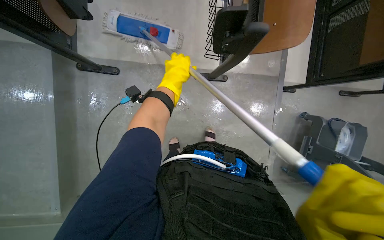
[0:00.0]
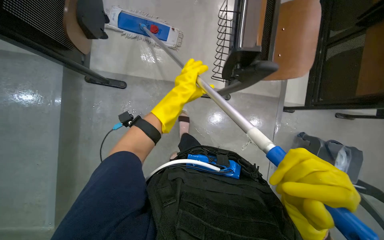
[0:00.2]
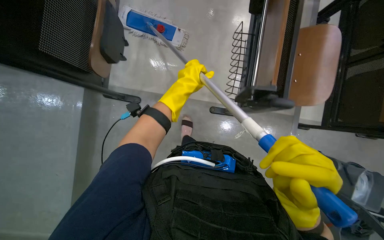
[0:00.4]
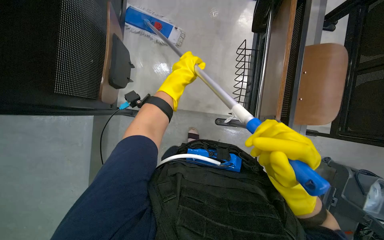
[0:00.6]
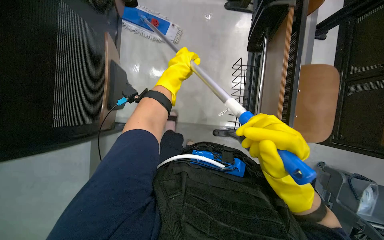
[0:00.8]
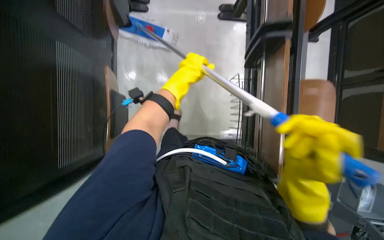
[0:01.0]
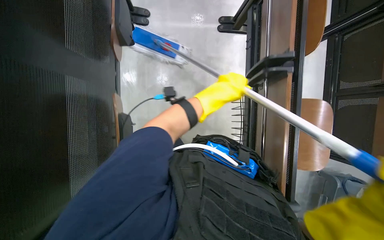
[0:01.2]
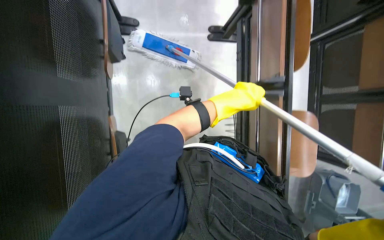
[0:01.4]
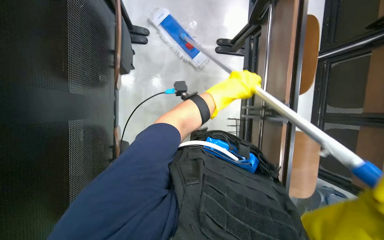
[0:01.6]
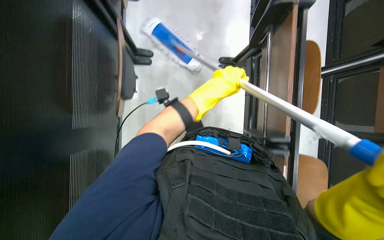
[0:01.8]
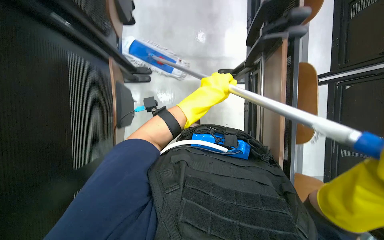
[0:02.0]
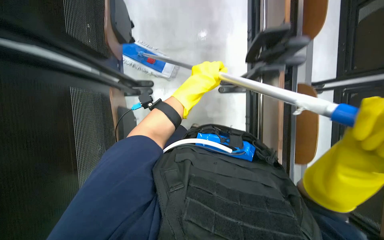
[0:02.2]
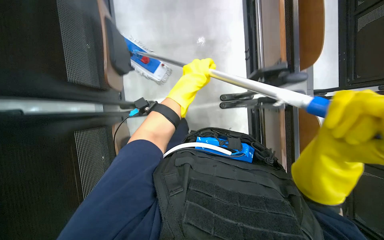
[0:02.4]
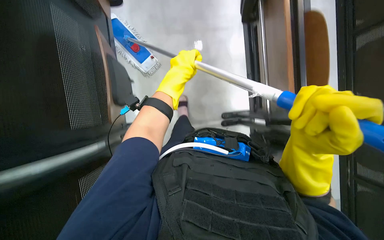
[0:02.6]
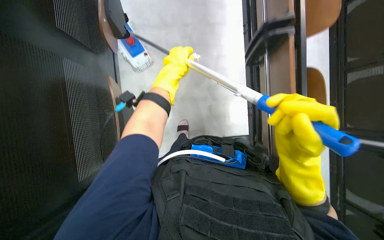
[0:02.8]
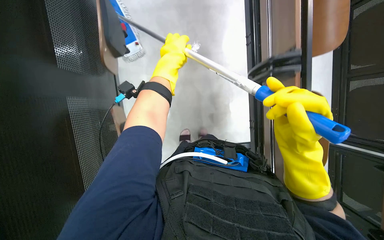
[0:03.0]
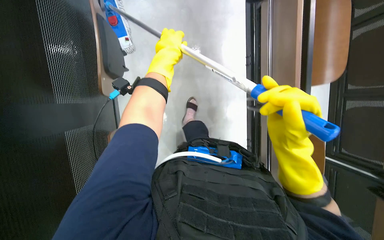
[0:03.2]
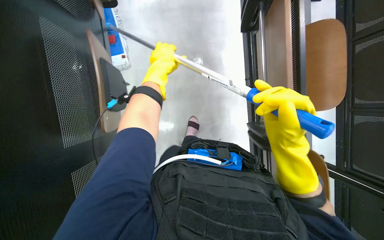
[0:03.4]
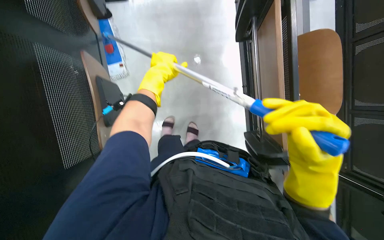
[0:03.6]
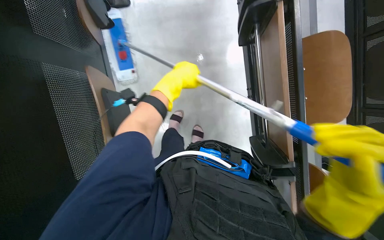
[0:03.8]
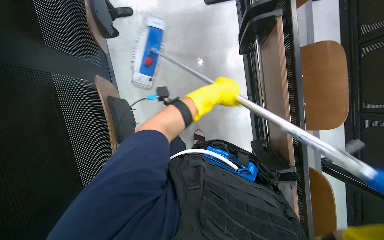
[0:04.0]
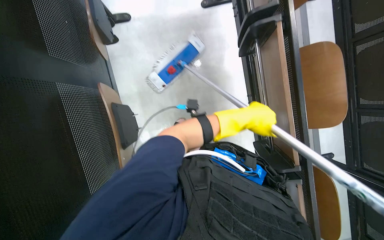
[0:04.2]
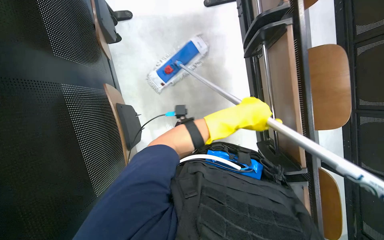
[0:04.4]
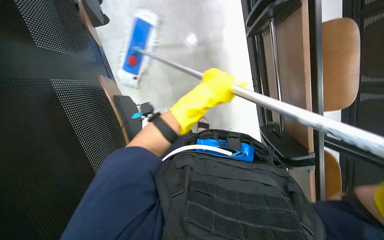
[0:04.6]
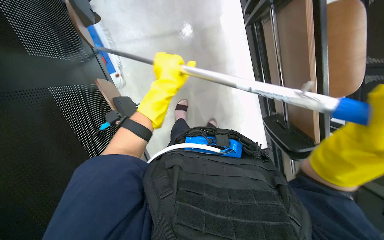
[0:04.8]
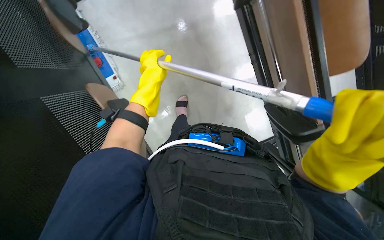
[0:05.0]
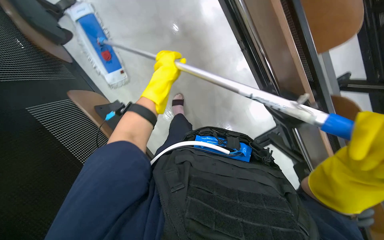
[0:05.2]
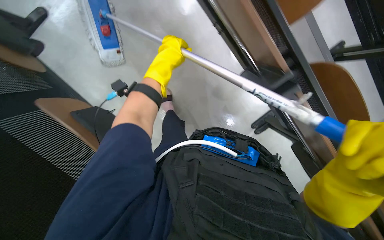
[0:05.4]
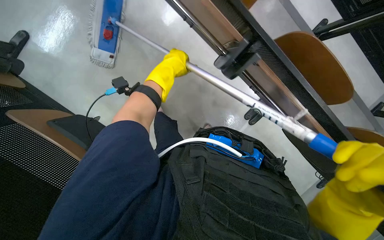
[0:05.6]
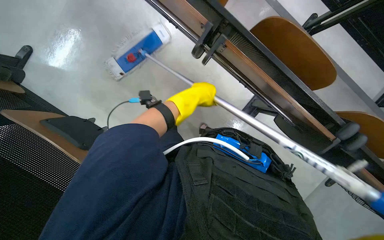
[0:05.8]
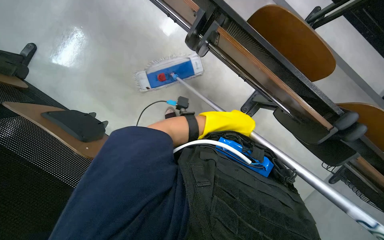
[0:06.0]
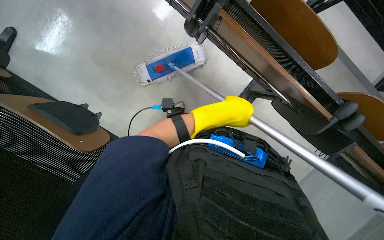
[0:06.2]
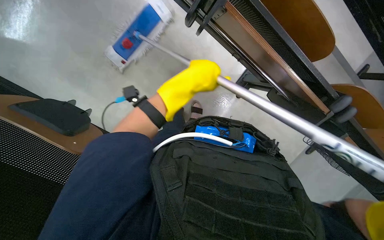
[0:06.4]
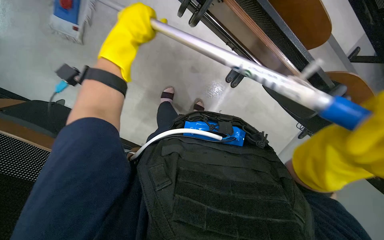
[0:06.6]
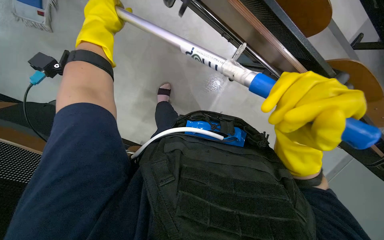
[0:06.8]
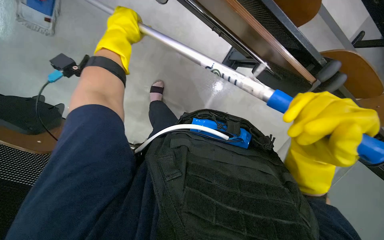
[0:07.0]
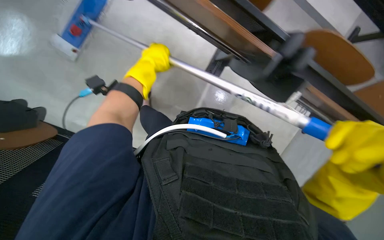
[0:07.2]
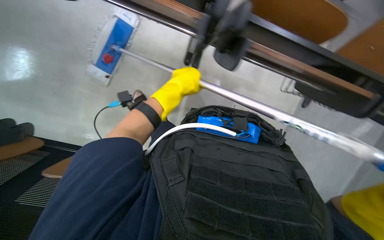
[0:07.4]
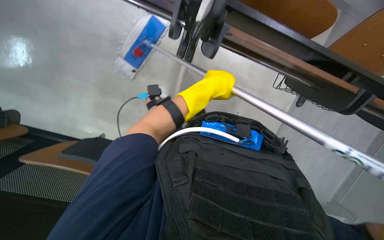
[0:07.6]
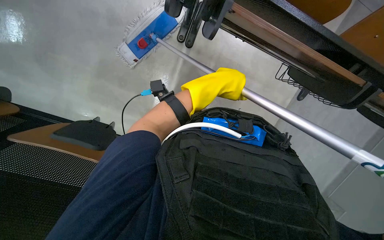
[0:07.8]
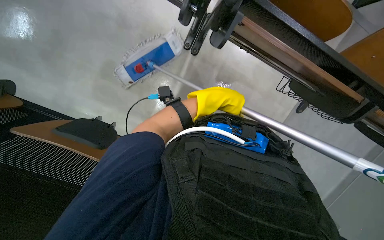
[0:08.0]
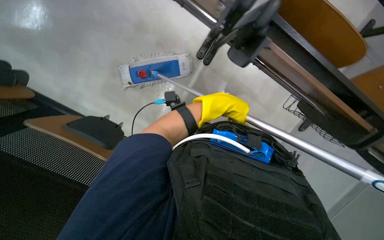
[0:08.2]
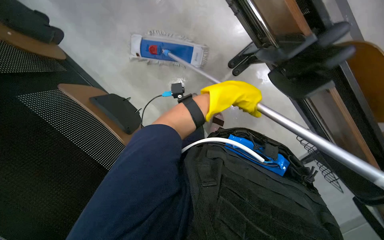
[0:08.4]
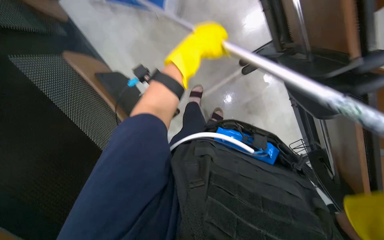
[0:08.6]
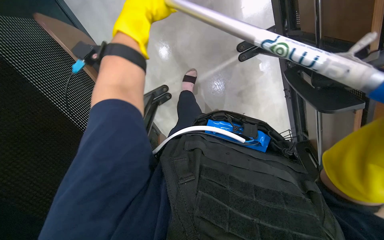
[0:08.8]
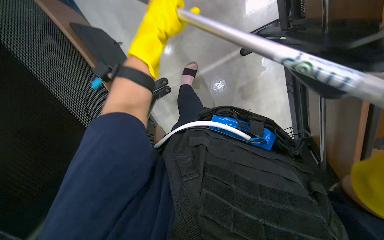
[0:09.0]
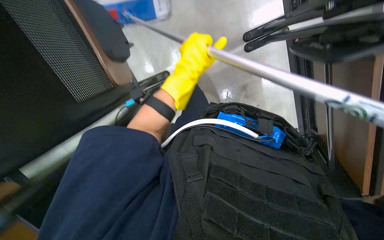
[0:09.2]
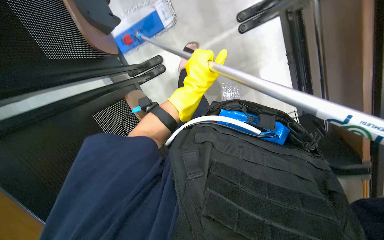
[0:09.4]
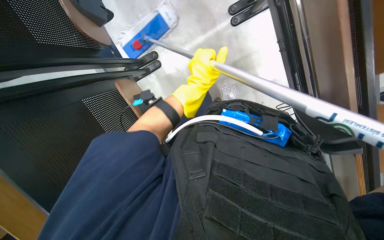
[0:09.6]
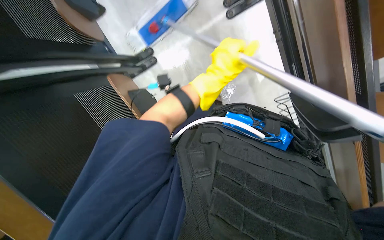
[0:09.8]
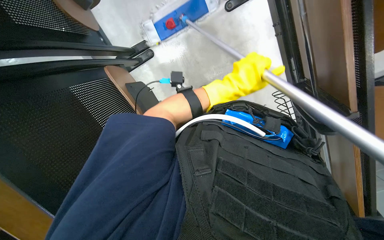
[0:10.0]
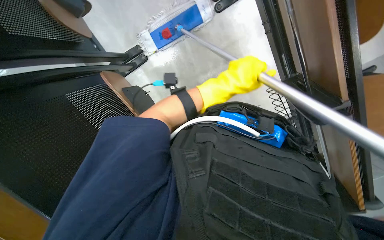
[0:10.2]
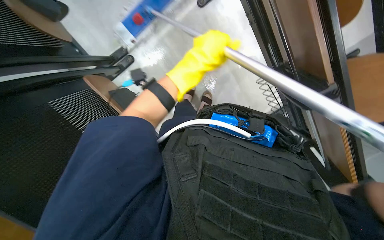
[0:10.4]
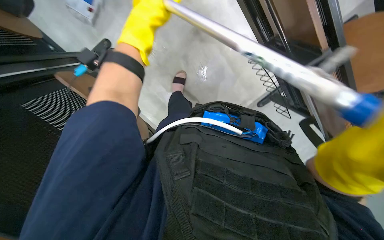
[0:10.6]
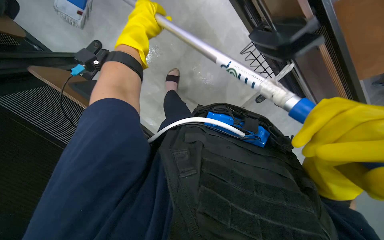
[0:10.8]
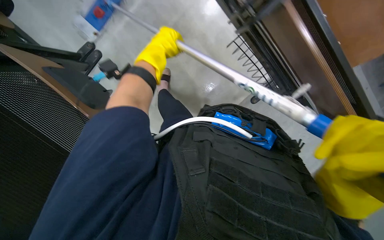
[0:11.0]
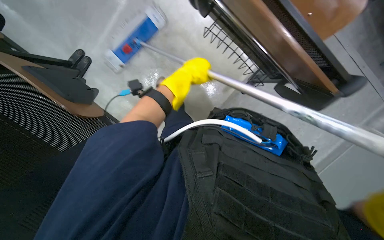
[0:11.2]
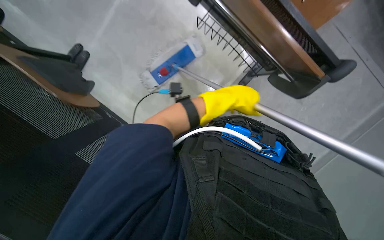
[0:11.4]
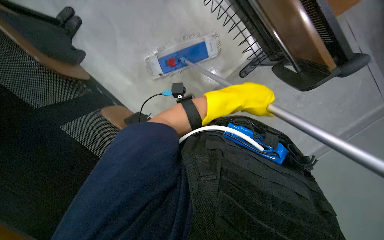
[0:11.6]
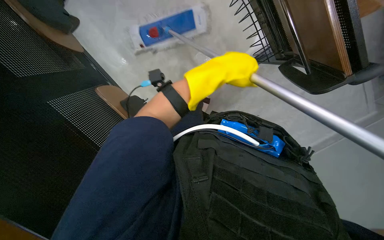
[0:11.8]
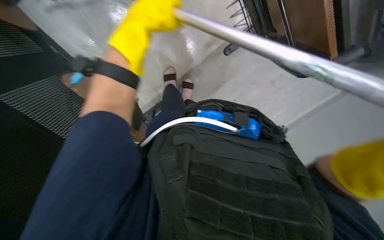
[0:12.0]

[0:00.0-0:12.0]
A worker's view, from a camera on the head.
Job: mopping floor.
The whole recording: Mopping floor with flat mop. The worker mops the floor with a flat mop, periodically cleaning the mop head in a bucket.
0:00.0 to 0:01.6: The left hand travels to the right by approximately 10 cm.
0:01.6 to 0:03.0: The view tips upward by approximately 15 degrees. The left hand travels up the picture and to the left by about 30 cm.
0:03.0 to 0:04.4: The view tilts approximately 15 degrees upward. The left hand travels to the right by approximately 20 cm.
0:04.4 to 0:06.0: The left hand moves about 20 cm to the left and comes back.
0:07.6 to 0:09.0: The left hand moves to the left and up the picture, about 15 cm.
0:09.0 to 0:10.4: The left hand heads to the right, covering approximately 10 cm.
0:10.4 to 0:12.0: The view tips downward by about 15 degrees. The left hand goes left and right, about 25 cm each way, reversing 2 times.

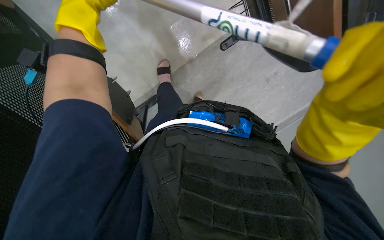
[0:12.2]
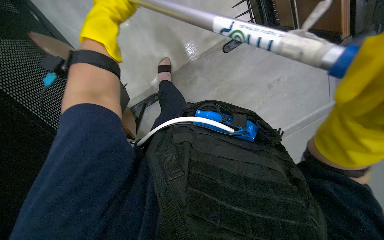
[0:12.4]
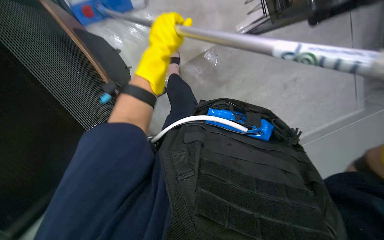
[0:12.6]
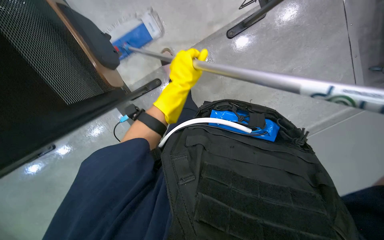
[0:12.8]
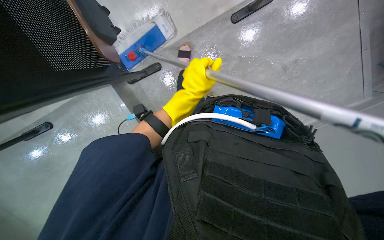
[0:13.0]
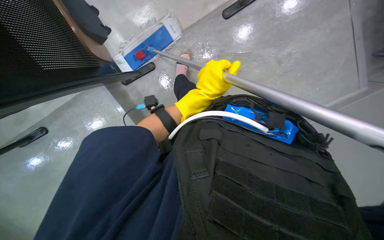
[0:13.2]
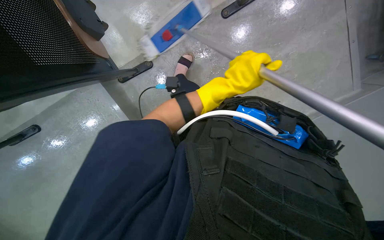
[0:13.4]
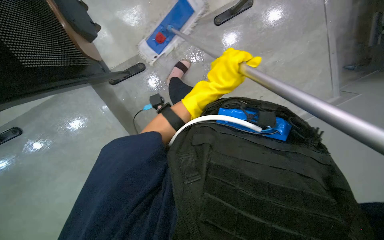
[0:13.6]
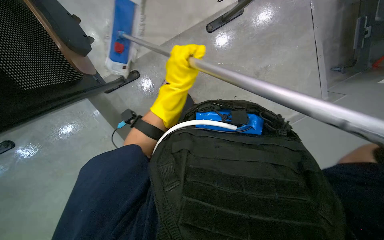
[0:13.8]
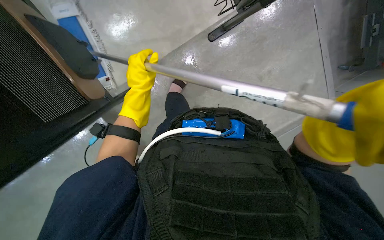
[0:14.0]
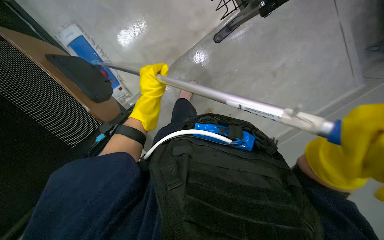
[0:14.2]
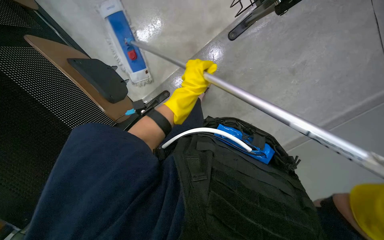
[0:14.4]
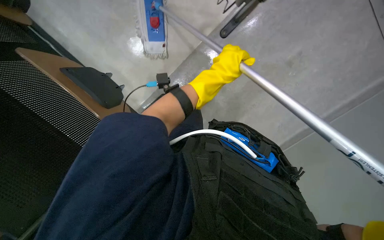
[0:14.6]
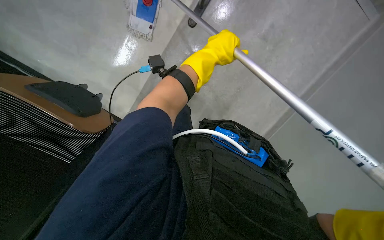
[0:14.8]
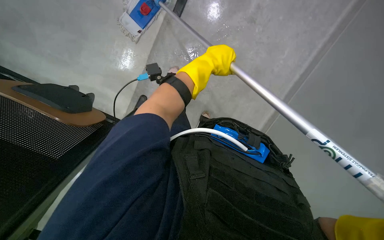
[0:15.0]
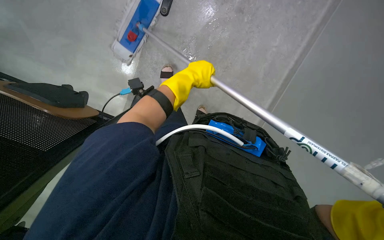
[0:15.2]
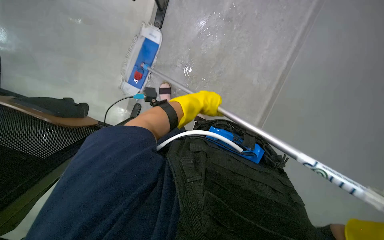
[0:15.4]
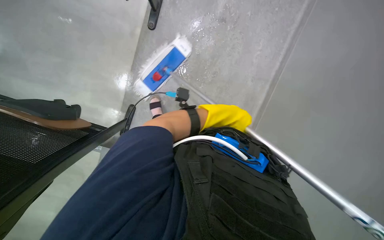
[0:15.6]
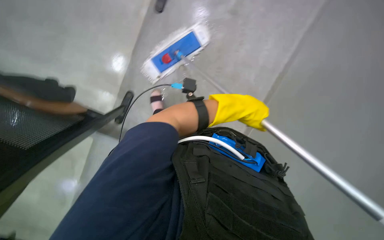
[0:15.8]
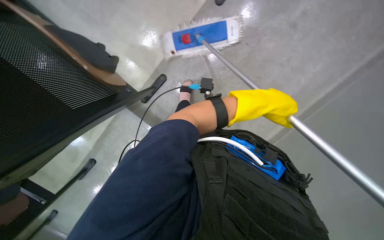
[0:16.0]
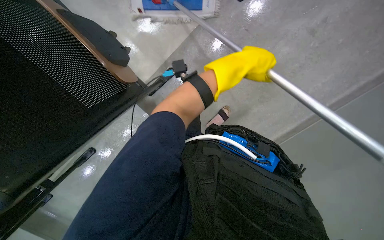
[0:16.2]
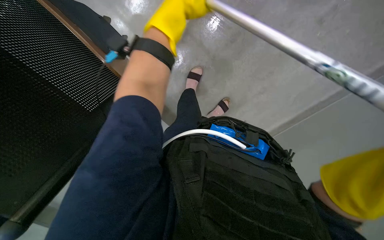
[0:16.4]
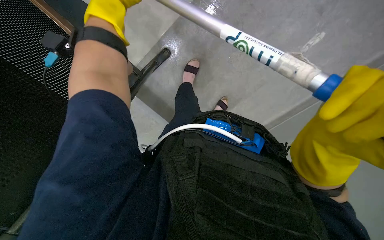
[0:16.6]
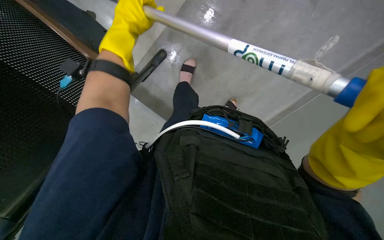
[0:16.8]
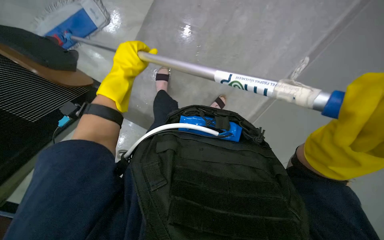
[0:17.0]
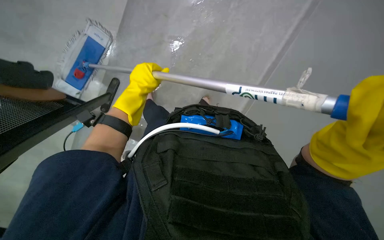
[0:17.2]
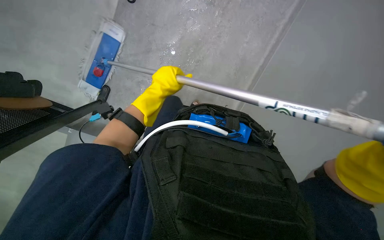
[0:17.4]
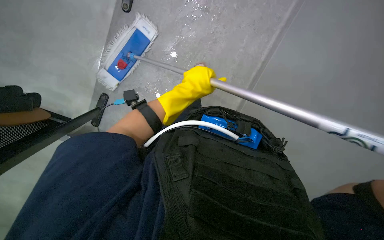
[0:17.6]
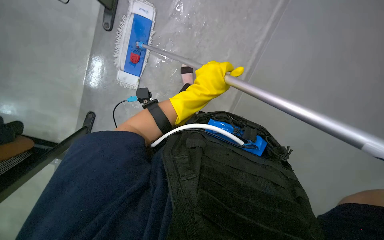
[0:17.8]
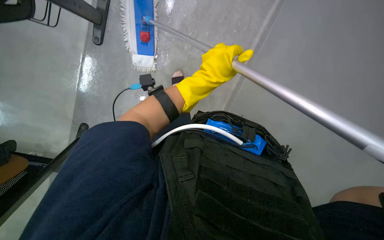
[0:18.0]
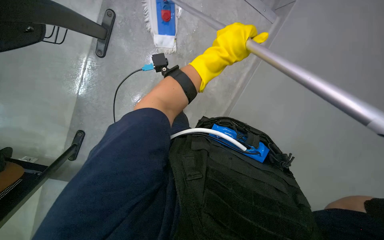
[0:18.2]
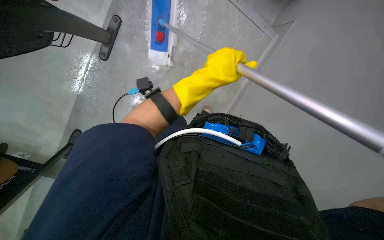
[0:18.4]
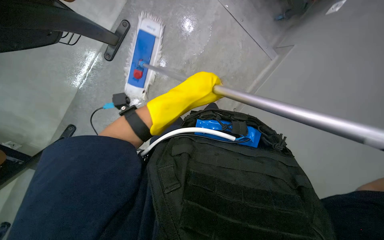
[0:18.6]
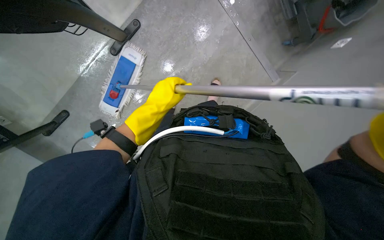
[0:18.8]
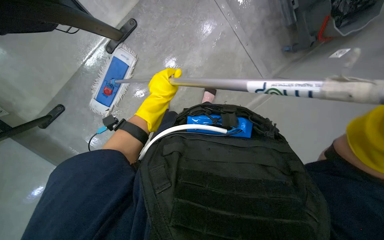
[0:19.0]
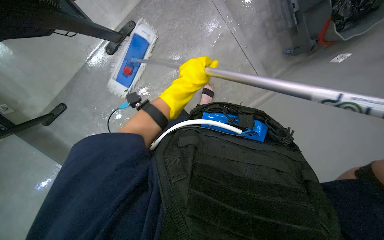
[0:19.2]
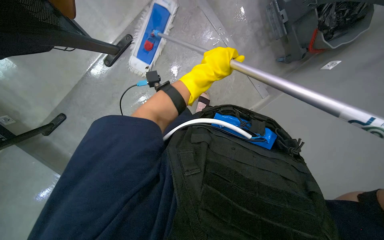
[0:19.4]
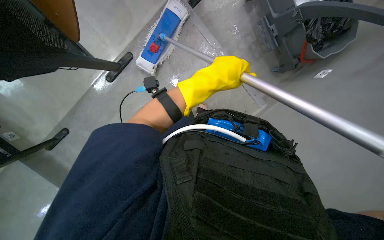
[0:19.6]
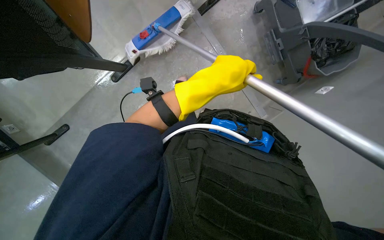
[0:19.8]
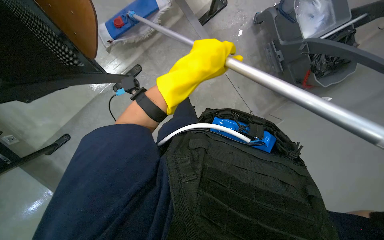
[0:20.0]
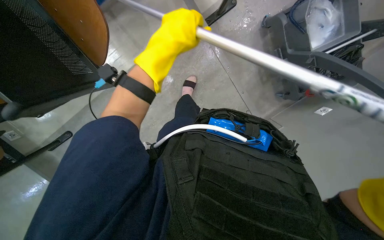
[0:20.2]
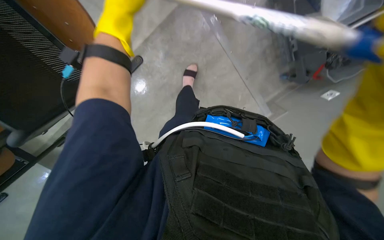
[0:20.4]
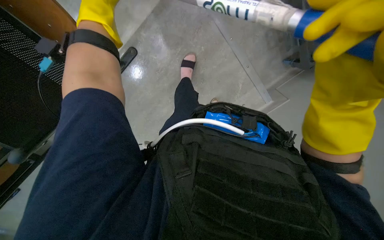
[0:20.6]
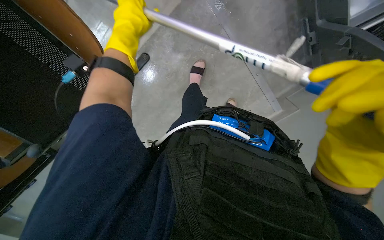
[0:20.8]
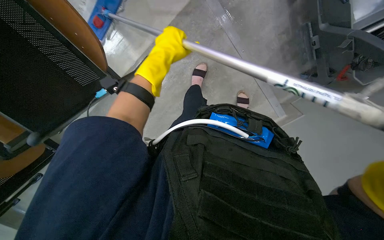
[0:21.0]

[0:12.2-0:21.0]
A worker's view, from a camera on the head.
Job: mopping floor.
The whole recording: Mopping floor with flat mop. The worker mops the floor with a flat mop, periodically cleaning the mop head in a bucket.
0:12.2 to 0:13.6: The left hand goes approximately 30 cm to the right, farther from the camera and down the picture.
0:13.6 to 0:15.2: The view swings roughly 20 degrees to the right.
0:15.2 to 0:16.6: The left hand goes to the right and returns, about 10 cm each way.
0:16.6 to 0:18.0: The left hand shifts about 20 cm to the right, farther from the camera and down the picture.
0:18.0 to 0:19.6: The view tips upward by approximately 20 degrees. The left hand reaches approximately 15 cm to the left, then returns.
0:19.6 to 0:21.0: The left hand moves up the picture and to the left, about 30 cm.
